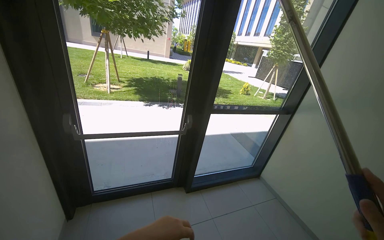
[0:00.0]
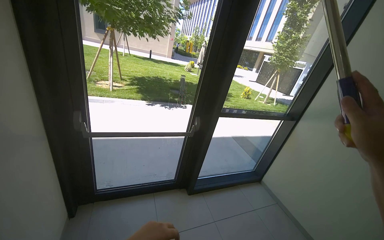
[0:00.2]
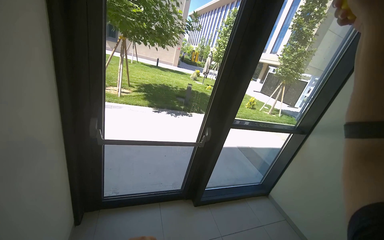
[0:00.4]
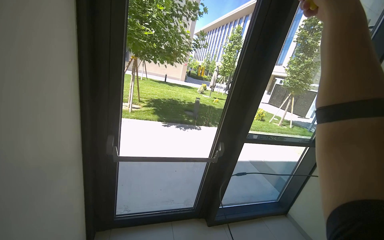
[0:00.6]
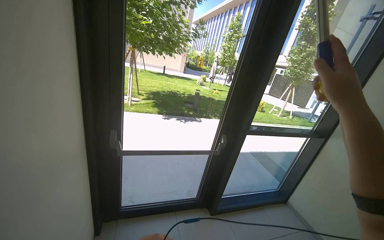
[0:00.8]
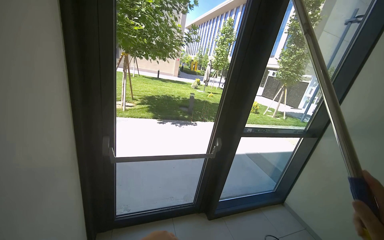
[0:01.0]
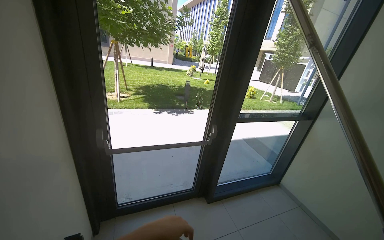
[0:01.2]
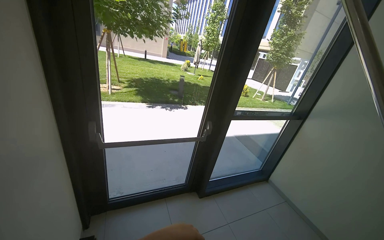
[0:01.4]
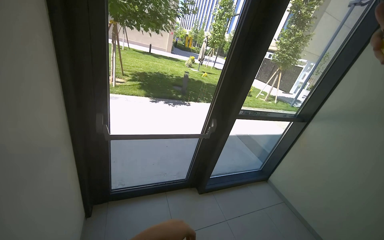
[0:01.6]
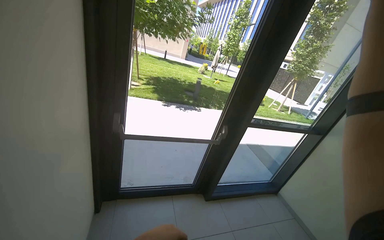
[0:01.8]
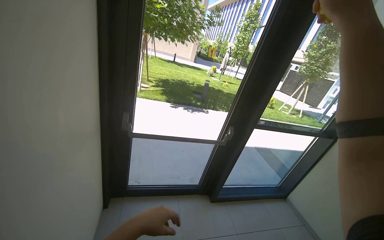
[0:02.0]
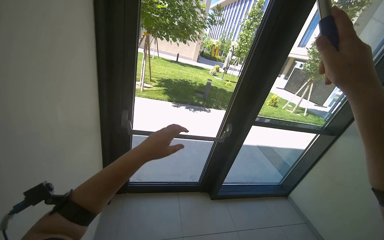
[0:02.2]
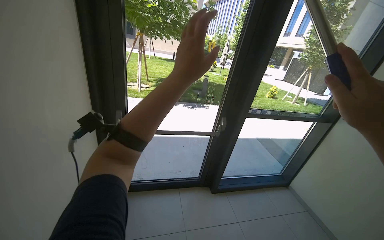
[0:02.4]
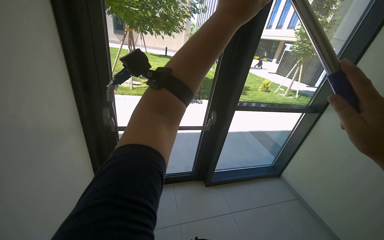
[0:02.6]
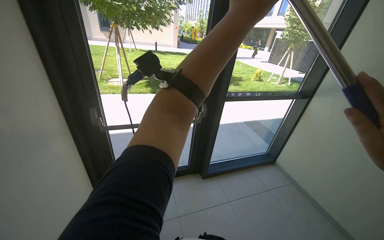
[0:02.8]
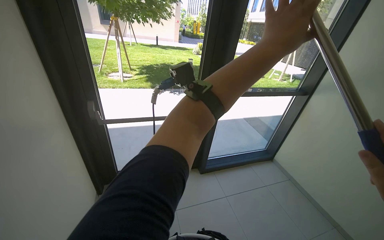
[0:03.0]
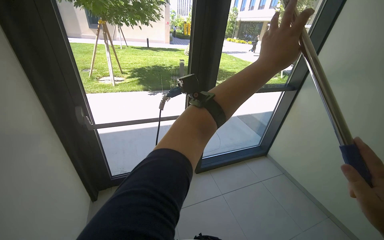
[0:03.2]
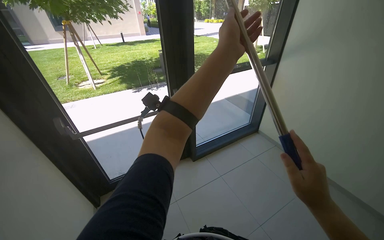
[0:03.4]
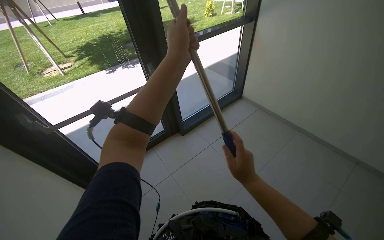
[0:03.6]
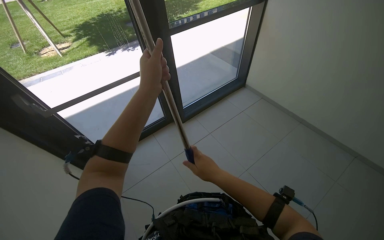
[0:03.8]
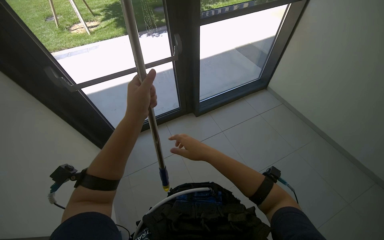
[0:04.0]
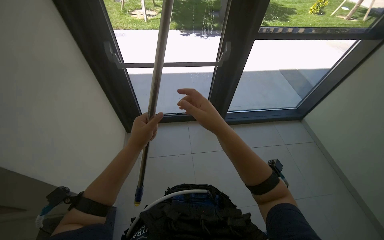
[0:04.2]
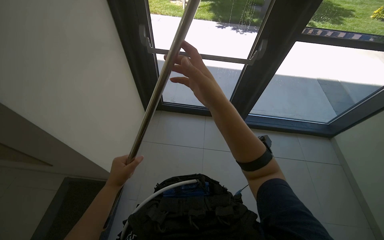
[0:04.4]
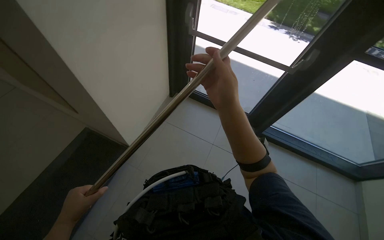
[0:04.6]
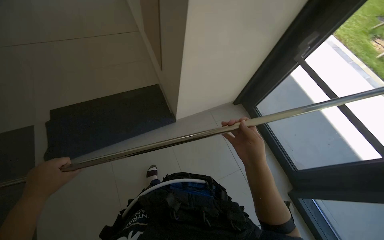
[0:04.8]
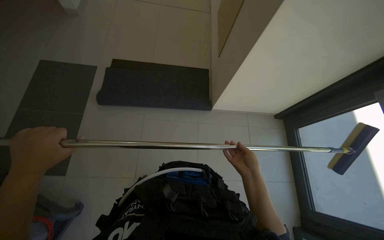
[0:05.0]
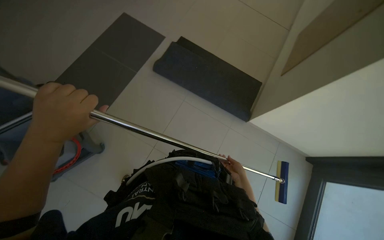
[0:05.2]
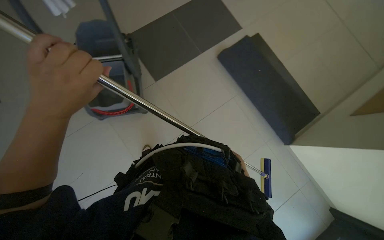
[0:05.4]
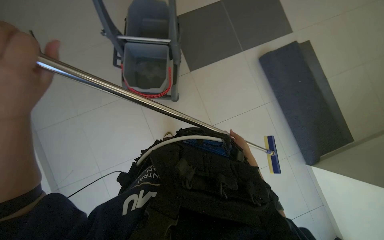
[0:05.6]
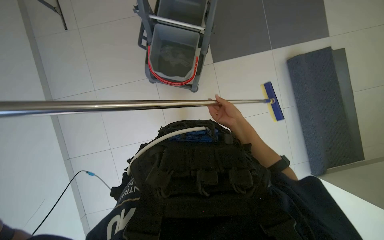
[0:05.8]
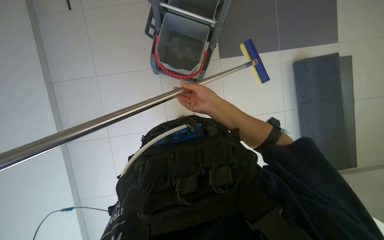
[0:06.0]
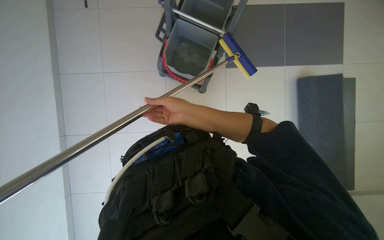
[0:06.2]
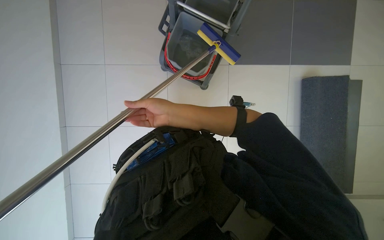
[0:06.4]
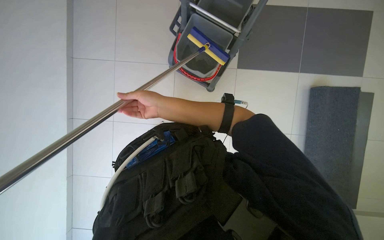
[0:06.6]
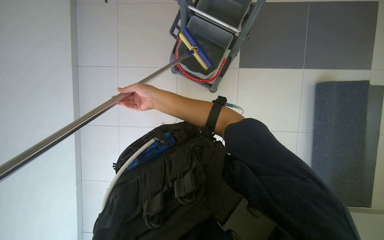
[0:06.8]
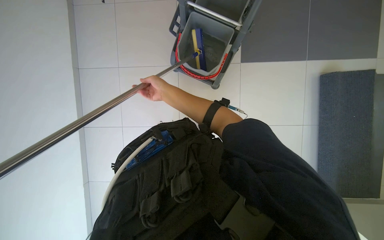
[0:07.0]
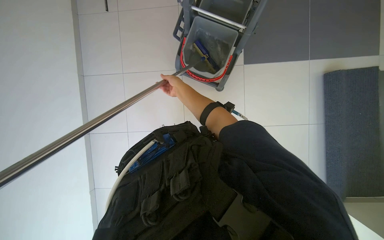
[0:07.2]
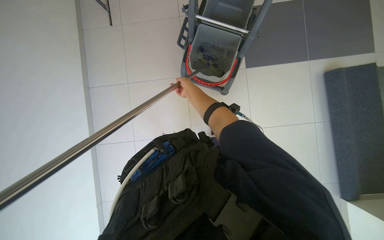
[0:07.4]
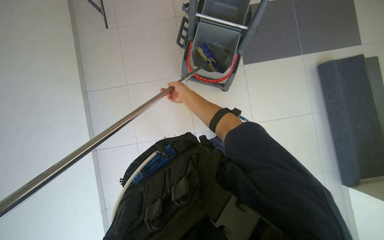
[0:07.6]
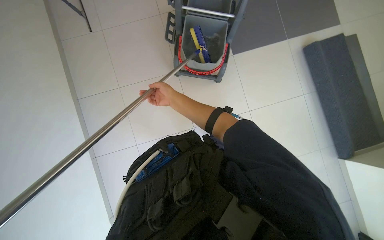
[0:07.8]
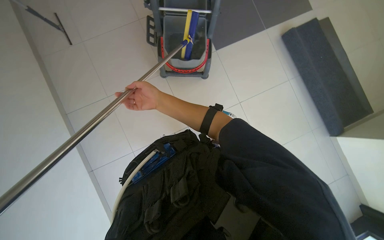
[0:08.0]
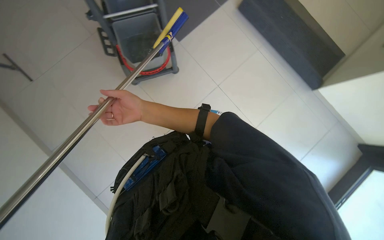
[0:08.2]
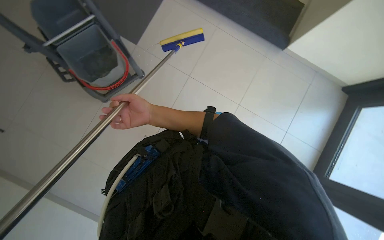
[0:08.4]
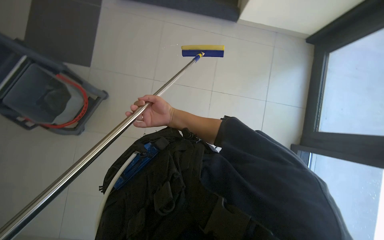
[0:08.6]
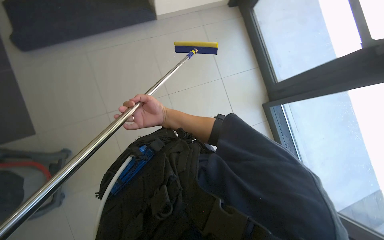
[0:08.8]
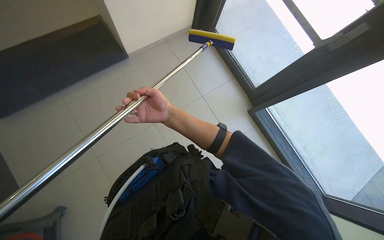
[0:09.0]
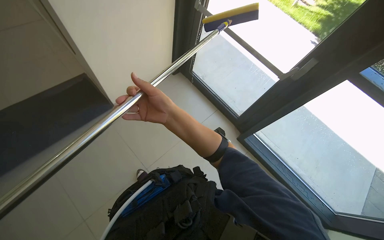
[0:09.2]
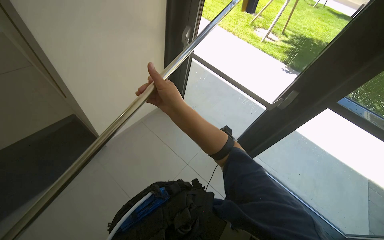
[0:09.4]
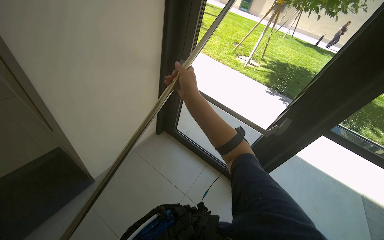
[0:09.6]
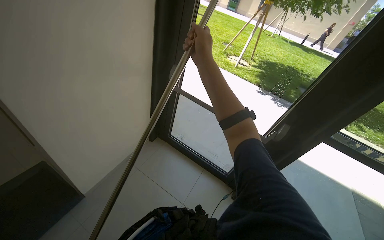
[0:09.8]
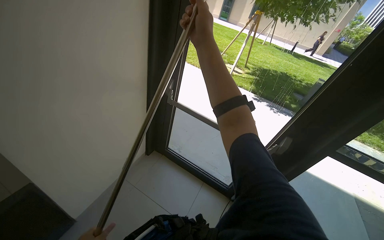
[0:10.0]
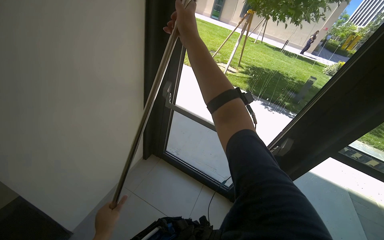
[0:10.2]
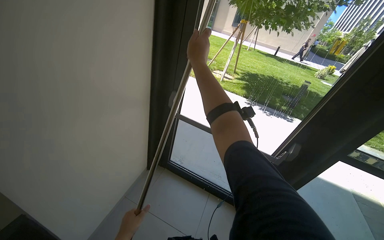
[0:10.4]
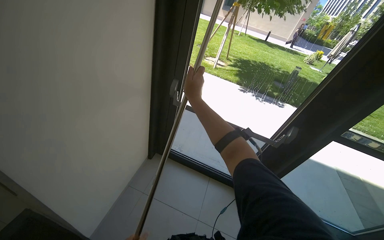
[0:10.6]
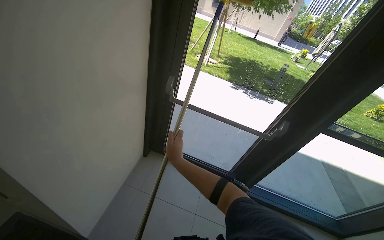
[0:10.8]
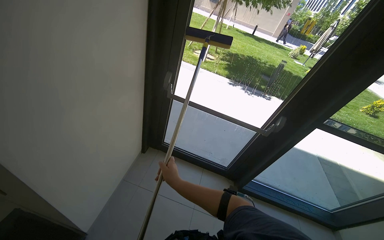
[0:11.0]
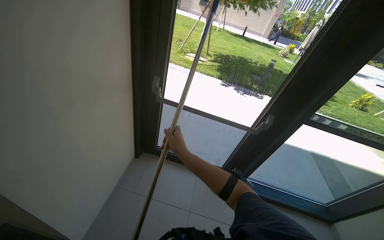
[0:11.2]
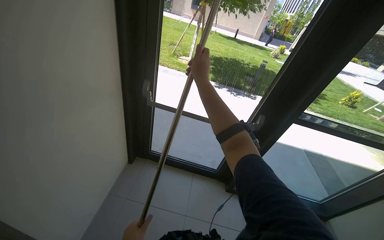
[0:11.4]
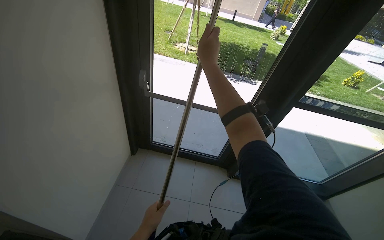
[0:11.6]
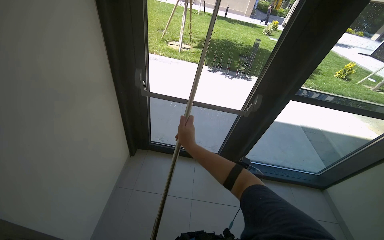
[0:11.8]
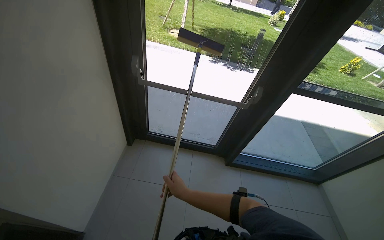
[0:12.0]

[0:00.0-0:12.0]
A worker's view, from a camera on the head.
Job: cleaning windows.
The whole recording: Cleaning glass panels with squeegee. The worker cleans the glass panels of the window using a squeegee on a long pole.
0:03.0 to 0:04.4: The wearer's head swings approximately 20 degrees to the left. The view tilts about 25 degrees downward.
0:06.0 to 0:07.6: The right hand goes some 20 cm up the picture and farther from the camera.
0:07.6 to 0:09.0: The wearer's head swings approximately 60 degrees to the right.
0:09.0 to 0:10.4: The head rotates some 20 degrees to the right. The wearer looks approximately 25 degrees further upward.
0:10.4 to 0:12.0: The wearer's head swings approximately 15 degrees to the right. The camera pitches downward, by some 15 degrees. The right hand goes up and down the picture, about 50 cm each way, reversing 2 times.

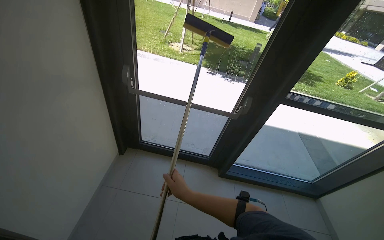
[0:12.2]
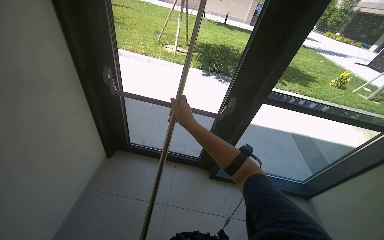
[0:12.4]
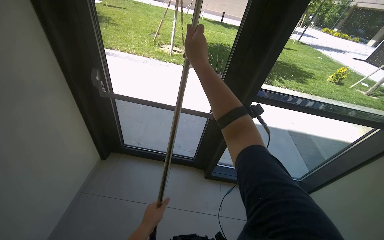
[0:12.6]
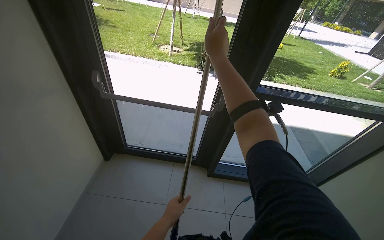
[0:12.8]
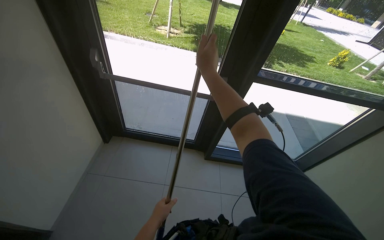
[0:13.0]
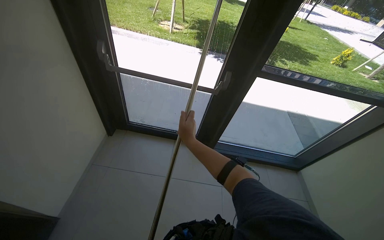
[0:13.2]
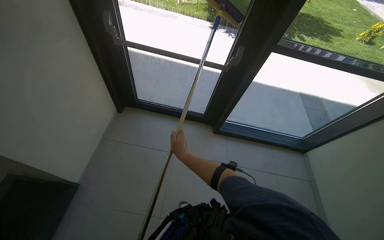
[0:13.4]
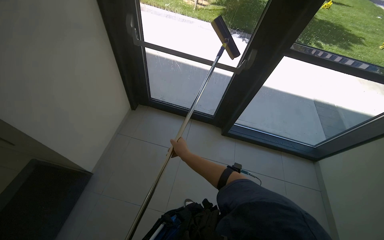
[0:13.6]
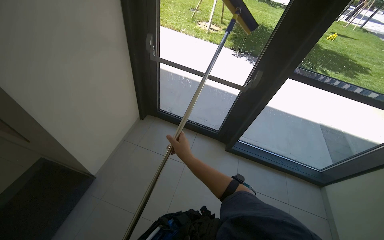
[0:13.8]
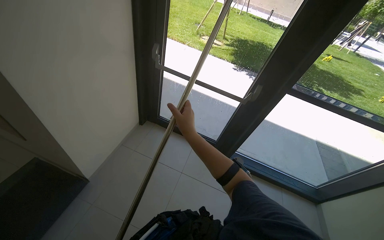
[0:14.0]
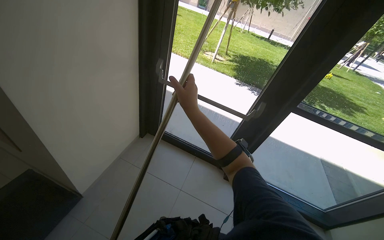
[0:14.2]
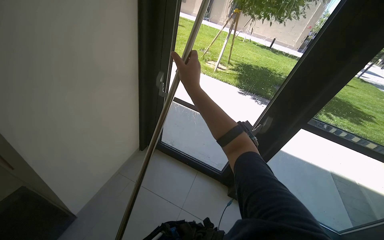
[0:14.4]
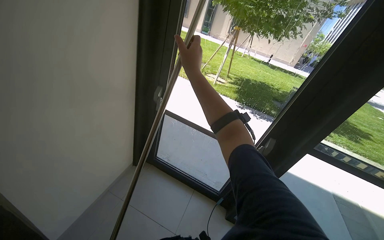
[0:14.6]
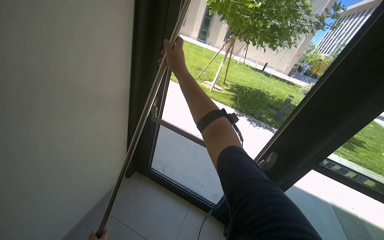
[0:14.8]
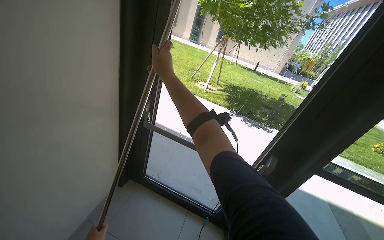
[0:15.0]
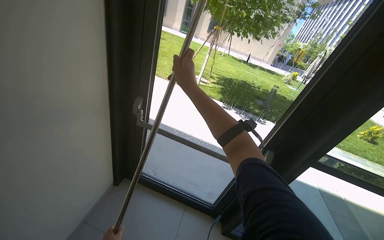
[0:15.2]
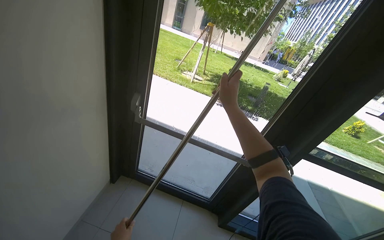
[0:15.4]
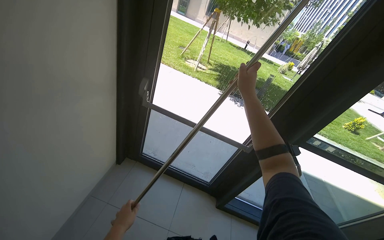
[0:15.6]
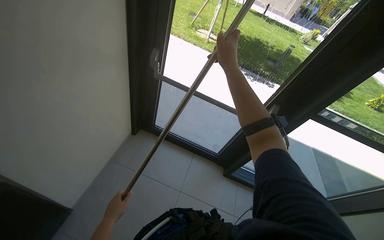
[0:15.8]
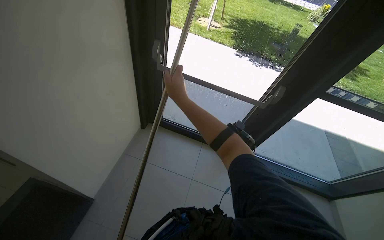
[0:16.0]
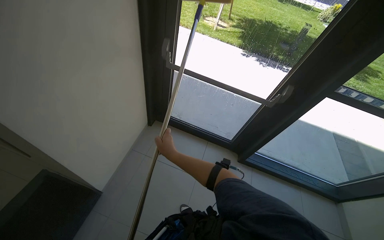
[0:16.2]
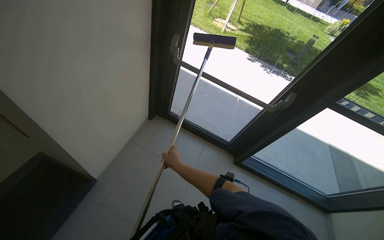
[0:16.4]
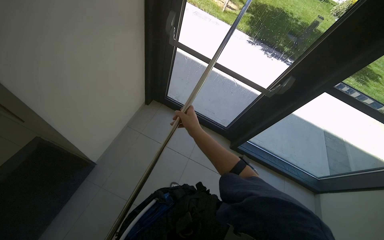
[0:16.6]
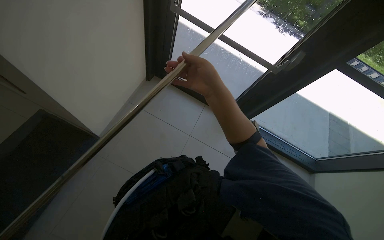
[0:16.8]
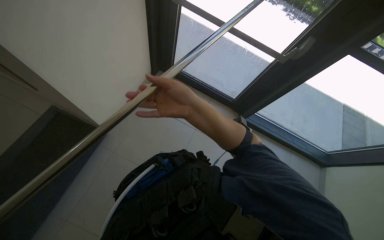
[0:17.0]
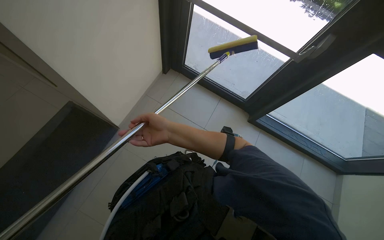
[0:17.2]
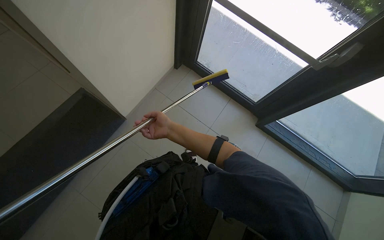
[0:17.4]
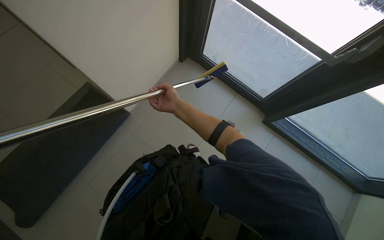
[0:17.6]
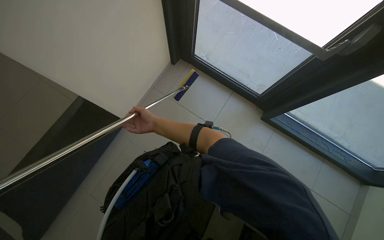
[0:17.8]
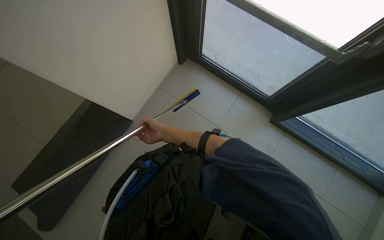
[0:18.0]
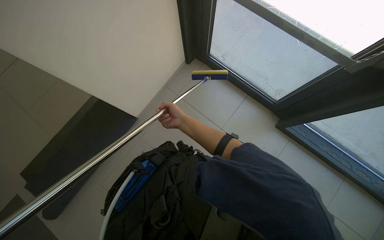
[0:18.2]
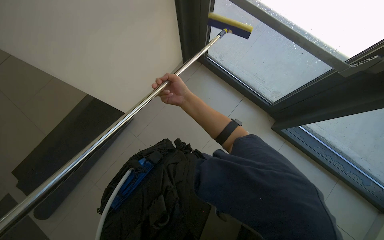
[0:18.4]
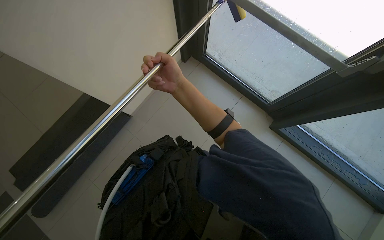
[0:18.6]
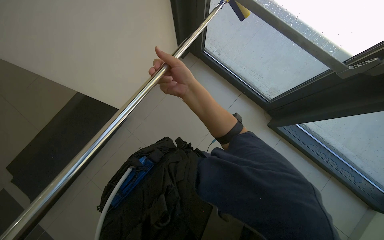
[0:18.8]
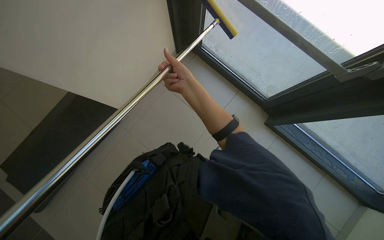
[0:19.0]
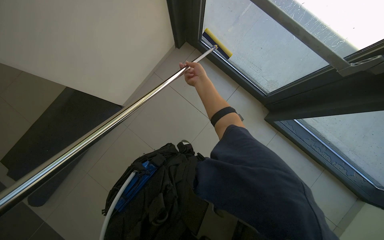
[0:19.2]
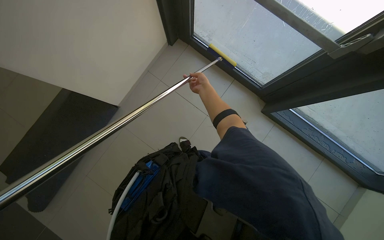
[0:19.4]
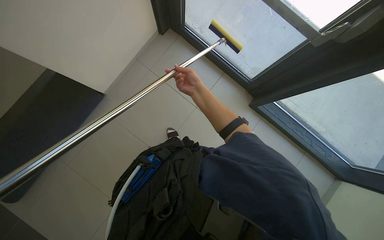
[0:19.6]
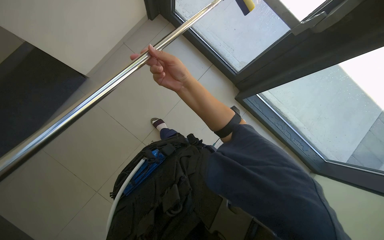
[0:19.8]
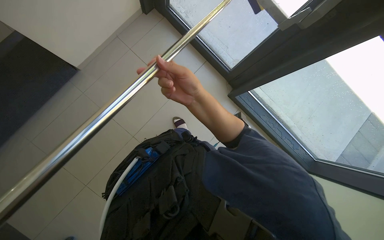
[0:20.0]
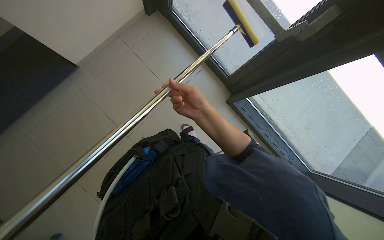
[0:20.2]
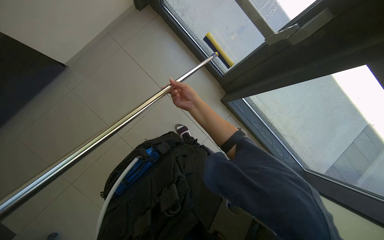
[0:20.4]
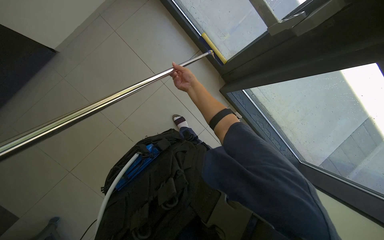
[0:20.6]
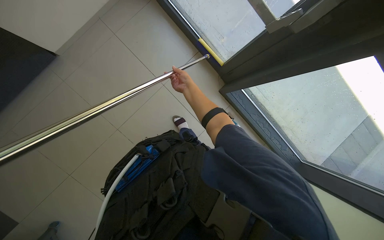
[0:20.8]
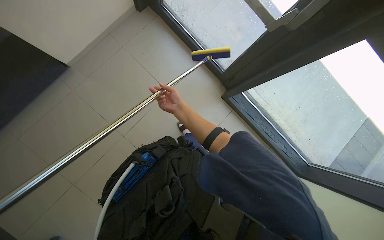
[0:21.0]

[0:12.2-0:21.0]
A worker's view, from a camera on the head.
Job: cleaning windows.
The whole recording: Cleaning glass panels with squeegee. The worker cleans the glass panels of the window using a squeegee on a long pole.
0:12.2 to 0:13.6: The wearer looks approximately 15 degrees further downward. The right hand travels up the picture and back again, about 40 cm each way.
0:13.6 to 0:15.2: The camera pitches upward, by approximately 20 degrees. The right hand travels up the picture by some 70 cm.
0:15.2 to 0:16.6: The camera pitches downward, by approximately 25 degrees. The right hand goes some 50 cm down the picture.
0:16.6 to 0:18.0: The camera is aimed approximately 20 degrees further to the left. The view tilts some 15 degrees downward. The right hand goes approximately 10 cm to the left, and moves roughly 15 cm nearer to the camera and comes back.
0:18.0 to 0:19.6: The right hand goes nearer and farther, roughly 20 cm each way, reversing 2 times.
0:19.6 to 0:21.0: The right hand heads down the picture, covering about 10 cm, and goes nearer to the camera and returns, approximately 20 cm each way.
